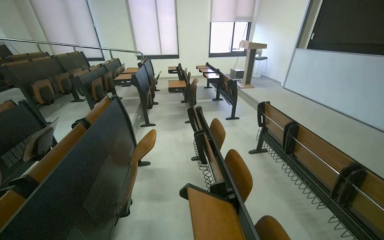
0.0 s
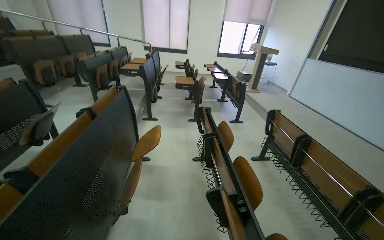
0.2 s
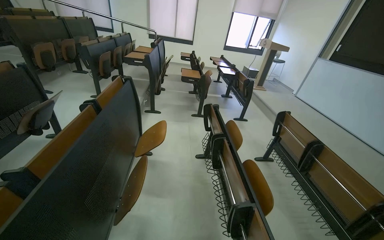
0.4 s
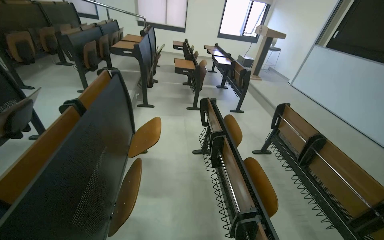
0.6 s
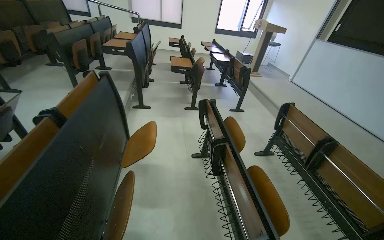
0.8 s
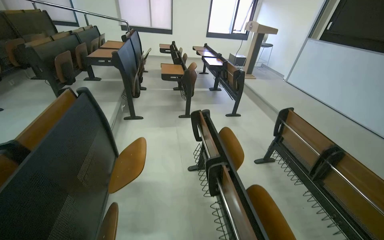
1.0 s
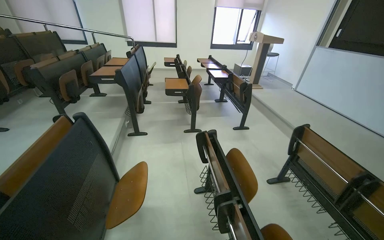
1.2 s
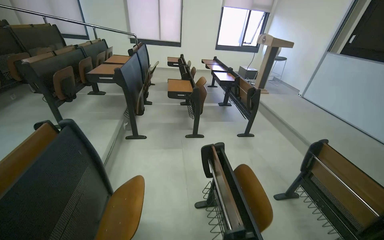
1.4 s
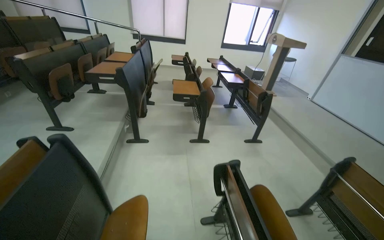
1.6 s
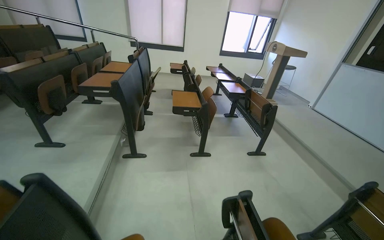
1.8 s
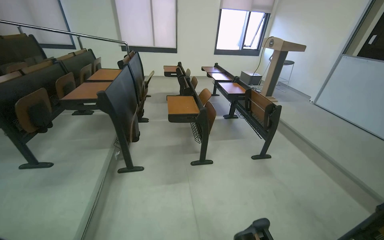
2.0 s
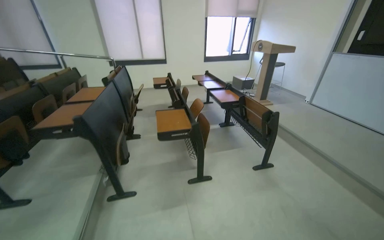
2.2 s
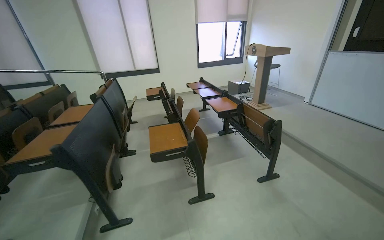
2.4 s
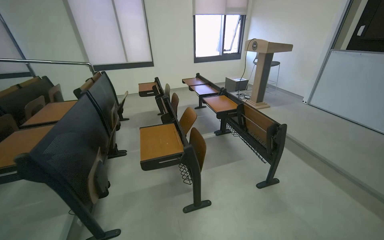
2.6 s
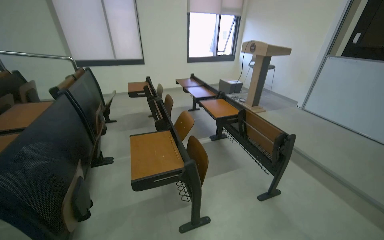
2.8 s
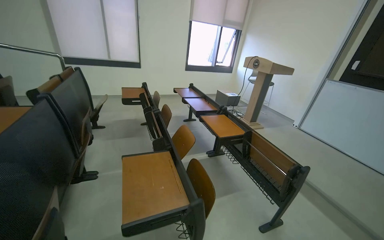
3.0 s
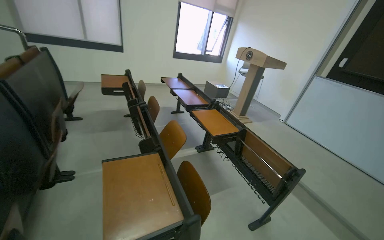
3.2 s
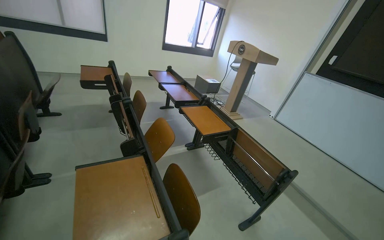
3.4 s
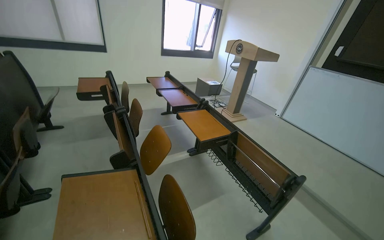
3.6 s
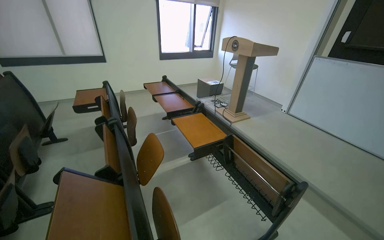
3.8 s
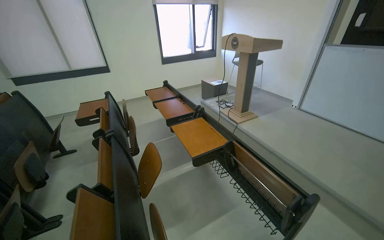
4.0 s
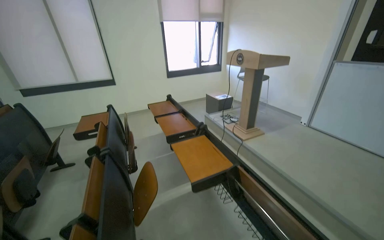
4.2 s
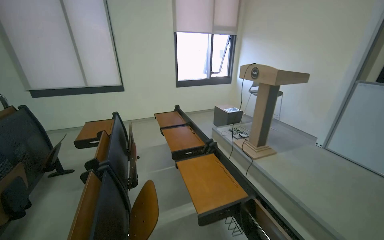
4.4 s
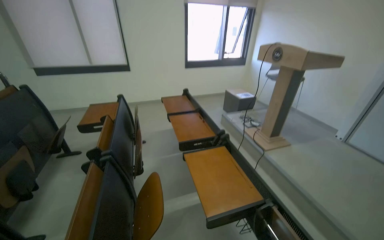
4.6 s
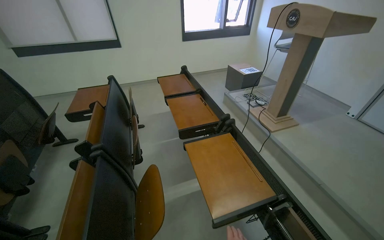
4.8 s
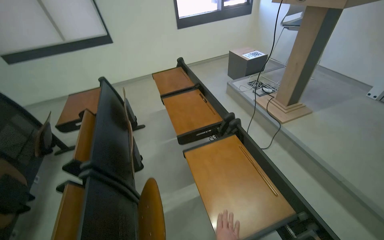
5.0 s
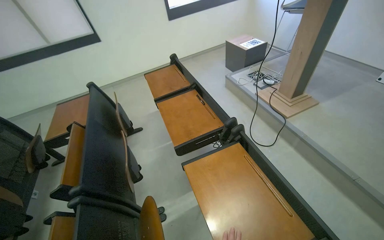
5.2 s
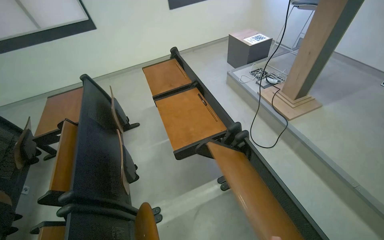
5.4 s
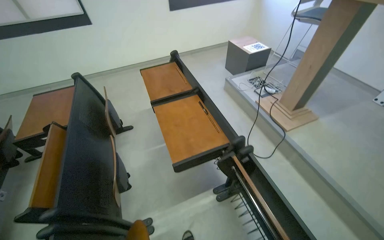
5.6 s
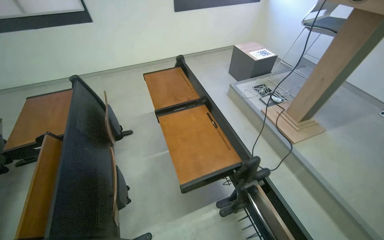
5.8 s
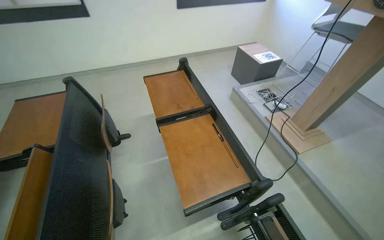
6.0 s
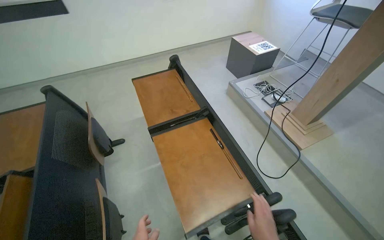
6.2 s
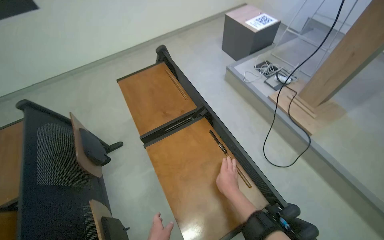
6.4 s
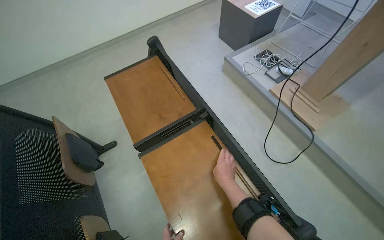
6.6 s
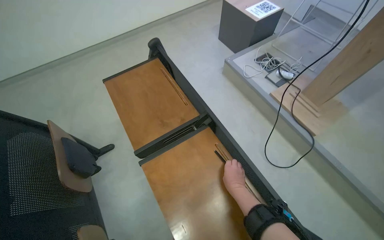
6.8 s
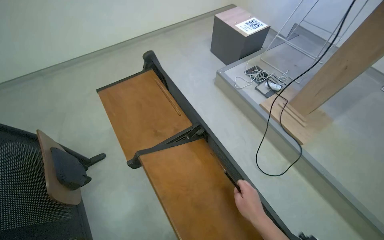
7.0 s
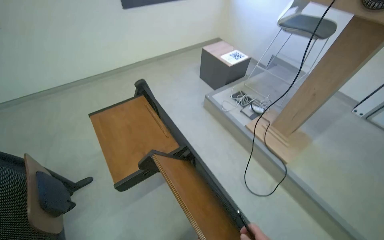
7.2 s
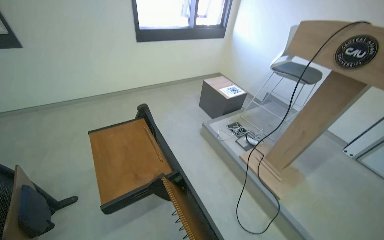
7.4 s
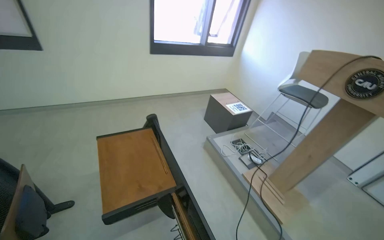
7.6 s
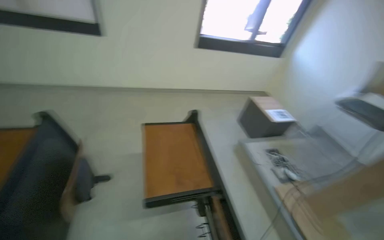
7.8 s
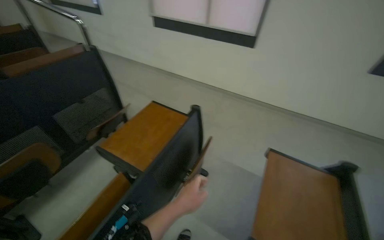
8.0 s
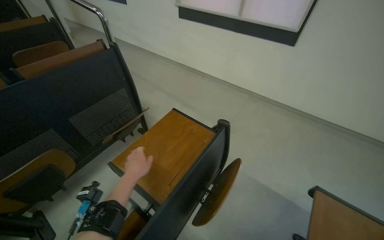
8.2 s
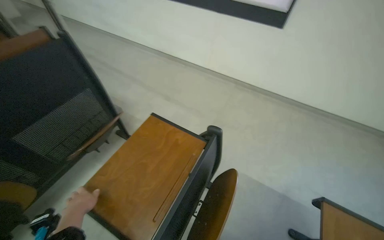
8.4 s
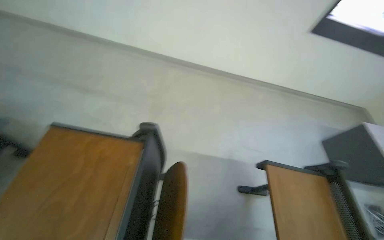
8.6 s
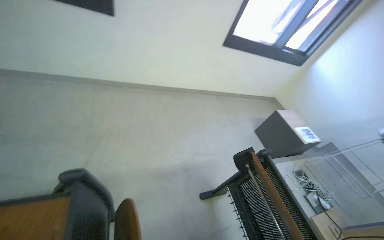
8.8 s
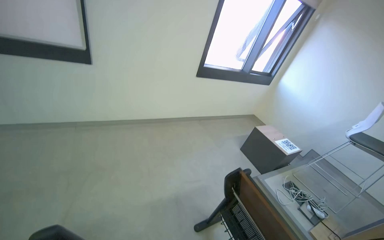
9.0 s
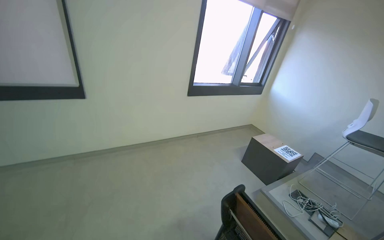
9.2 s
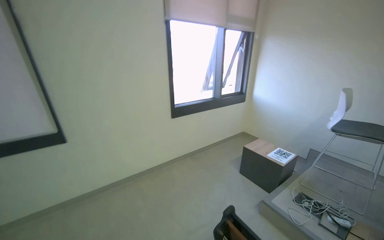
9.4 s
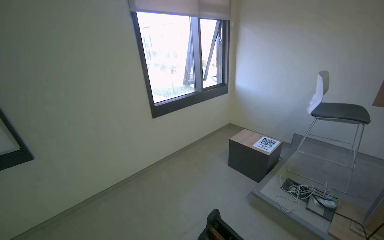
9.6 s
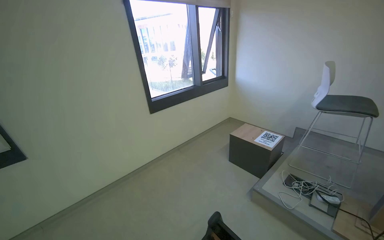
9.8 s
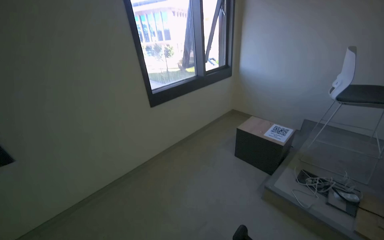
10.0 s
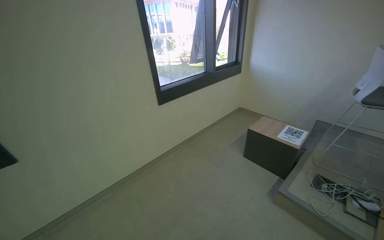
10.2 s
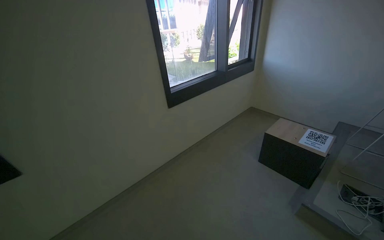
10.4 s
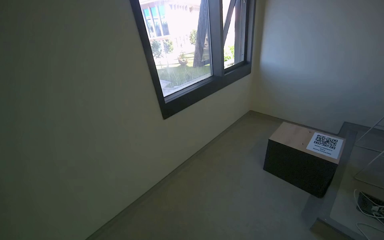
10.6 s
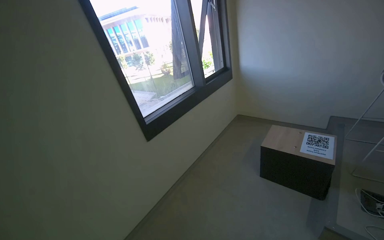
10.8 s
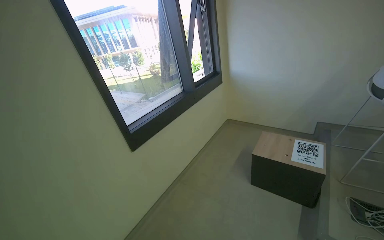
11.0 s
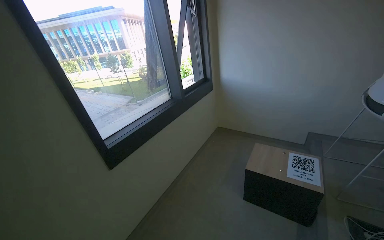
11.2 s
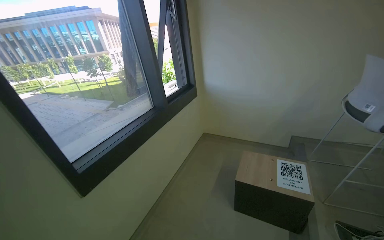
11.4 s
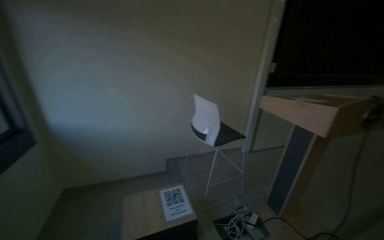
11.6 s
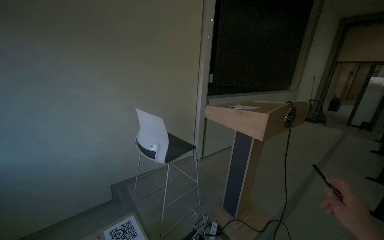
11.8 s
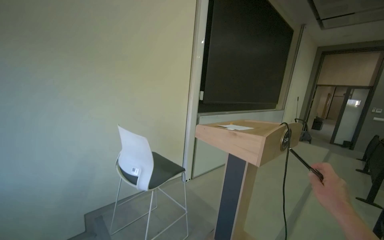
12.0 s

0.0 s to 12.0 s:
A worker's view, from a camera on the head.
Job: organizing items.
The whole recording: Preparing lecture hall. The worker turns on lights, adjusts desks, and opens and closes a window in the lecture hall.
0.0 to 1.6 s: The head travels approximately 1 m.
1.6 to 3.0 s: The wearer moves some 1.5 m.
3.0 to 4.4 s: The camera is carried approximately 80 cm.
4.4 to 6.0 s: The wearer moves some 1 m. The view tilts about 25 degrees downward.
6.0 to 7.6 s: The wearer looks approximately 15 degrees further upward.
9.0 to 10.4 s: The camera is carried about 60 cm. The scene rotates counterclockwise by roughly 25 degrees.
10.4 to 12.0 s: The camera is carried about 90 cm. The head rotates about 70 degrees to the right. The view tilts approximately 25 degrees upward.

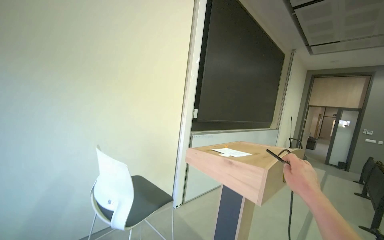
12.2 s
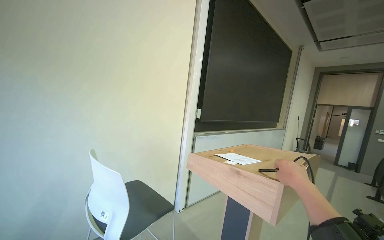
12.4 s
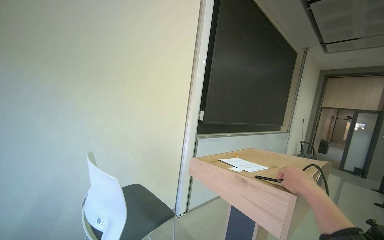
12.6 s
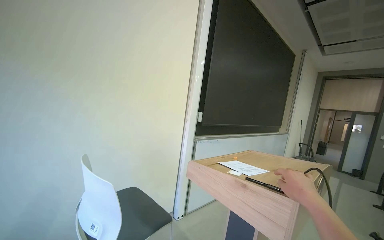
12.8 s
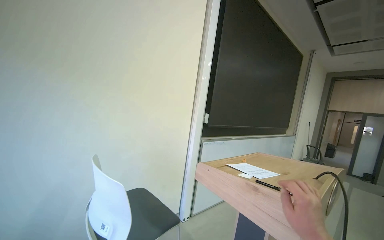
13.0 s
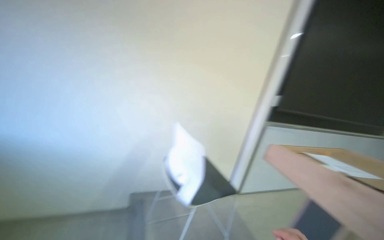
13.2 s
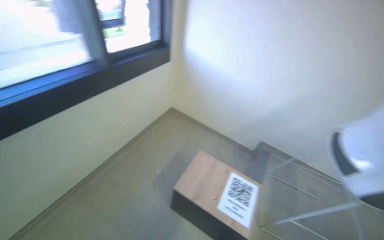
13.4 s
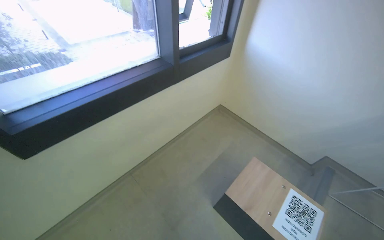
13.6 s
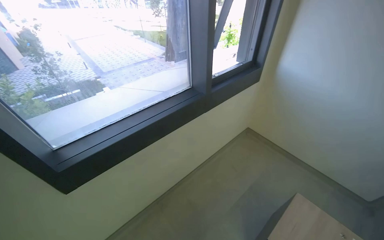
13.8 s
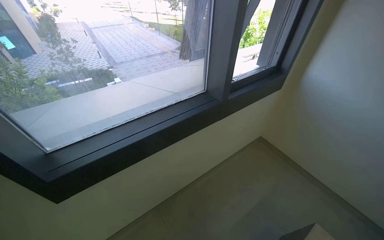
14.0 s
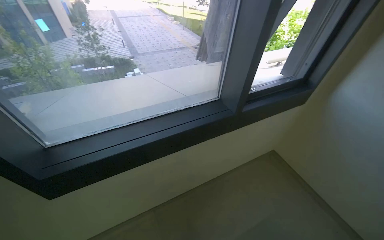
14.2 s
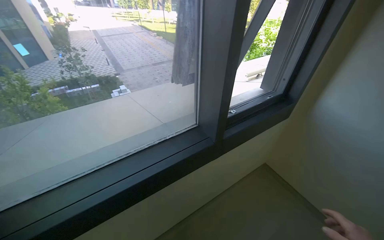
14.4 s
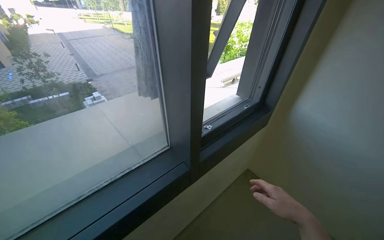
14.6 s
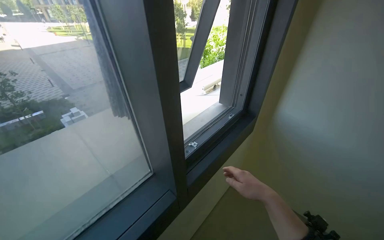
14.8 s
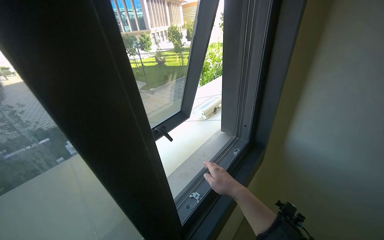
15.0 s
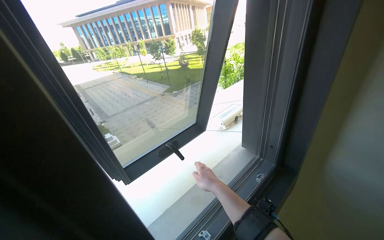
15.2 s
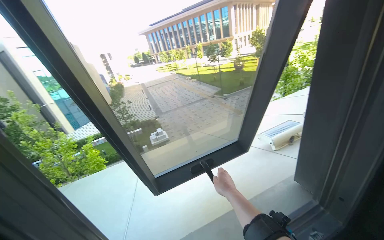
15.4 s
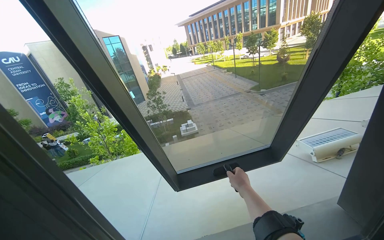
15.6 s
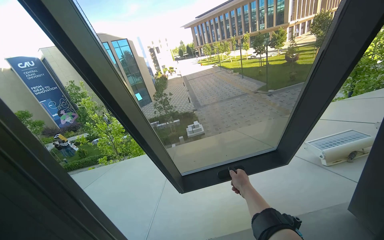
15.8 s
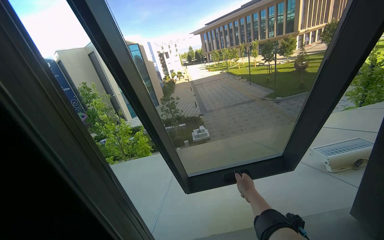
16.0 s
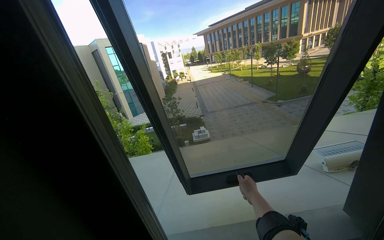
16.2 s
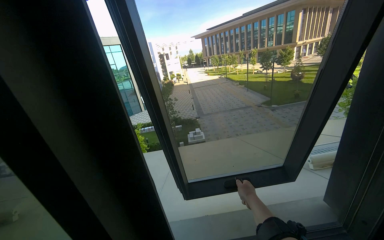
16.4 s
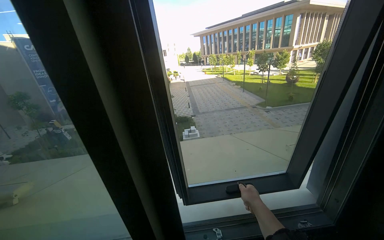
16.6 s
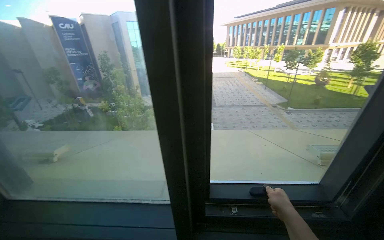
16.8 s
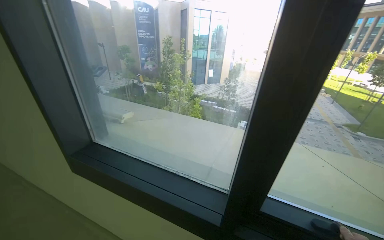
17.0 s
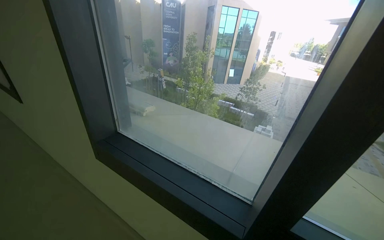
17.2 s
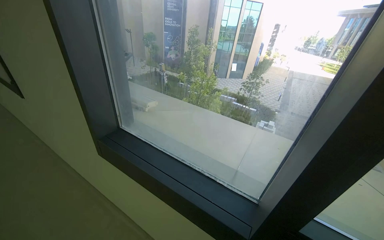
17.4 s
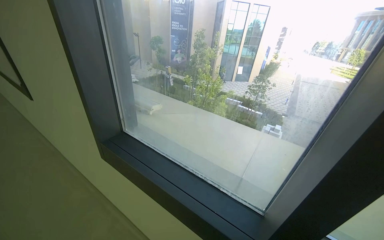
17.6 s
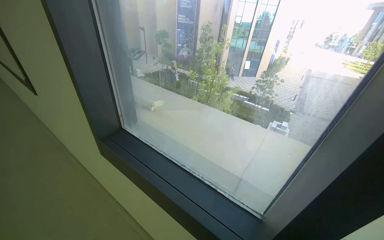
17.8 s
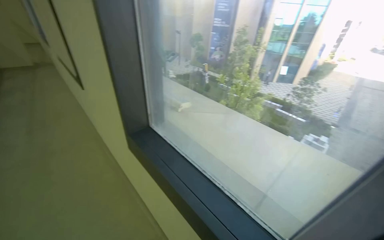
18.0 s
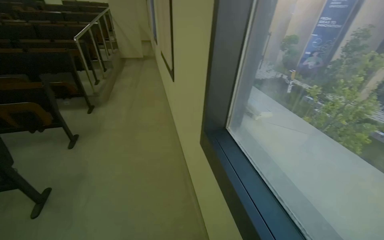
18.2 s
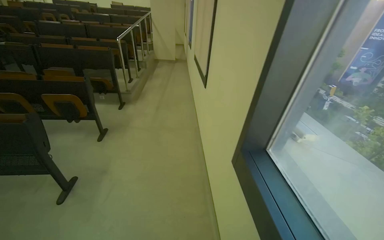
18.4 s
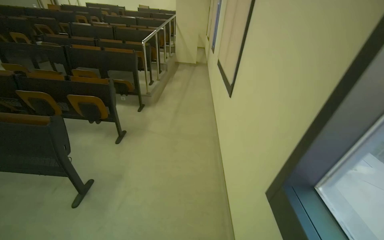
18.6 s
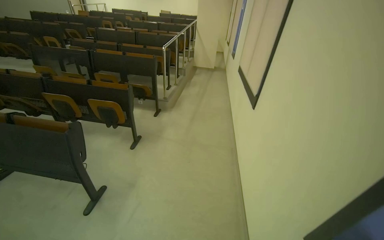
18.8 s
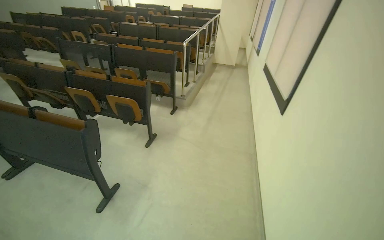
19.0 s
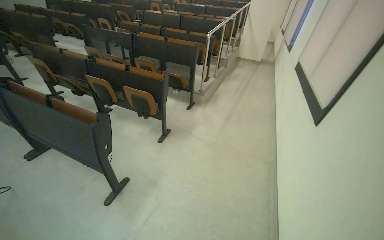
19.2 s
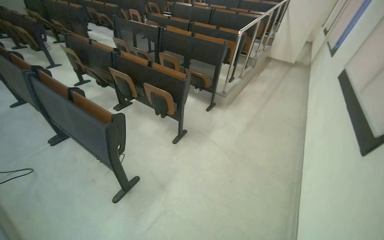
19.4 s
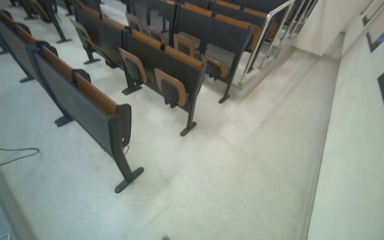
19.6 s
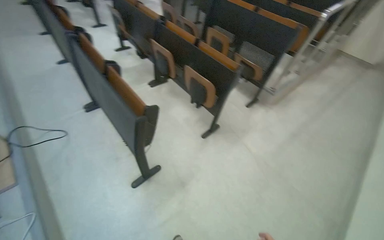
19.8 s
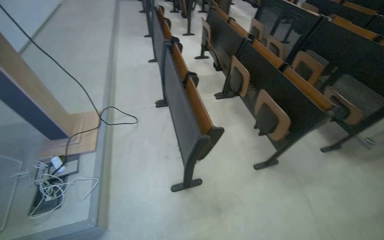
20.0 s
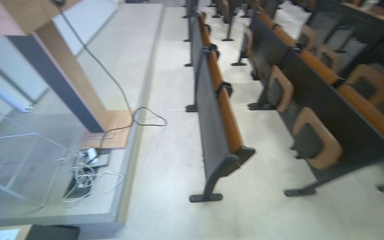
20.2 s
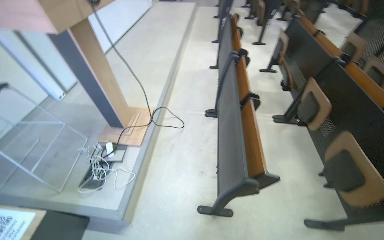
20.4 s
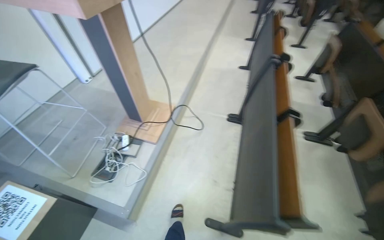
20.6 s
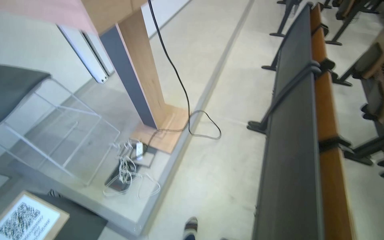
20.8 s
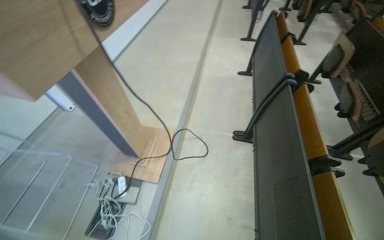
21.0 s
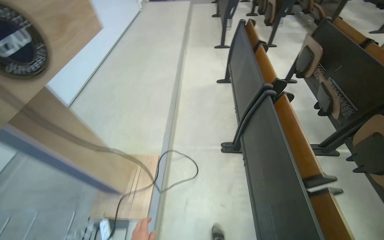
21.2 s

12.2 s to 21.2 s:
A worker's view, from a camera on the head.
Job: organizing items.
The whole recording: Preparing lecture hall. The worker turns on lights, adjusts desks, and opens and closes a window in the lecture hall.
12.2 to 13.8 s: The head travels about 40 cm. The wearer's head swings some 55 degrees to the left.
15.2 to 16.6 s: The wearer's head swings about 35 degrees to the left.
16.6 to 18.2 s: The head turns to the left by approximately 80 degrees.
18.2 to 19.8 s: The camera is carried some 1 m. The head rotates approximately 60 degrees to the left.
19.8 to 21.2 s: The wearer moves about 90 cm. The wearer's head swings roughly 45 degrees to the left.
